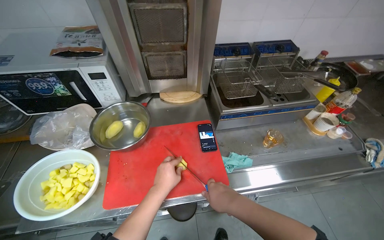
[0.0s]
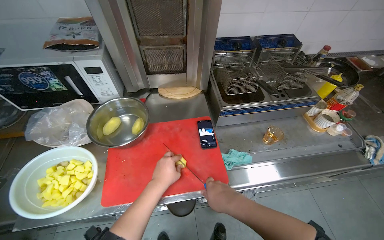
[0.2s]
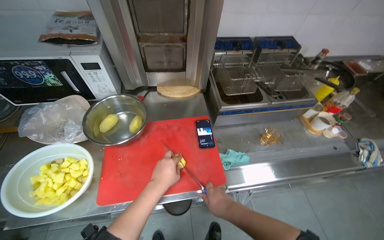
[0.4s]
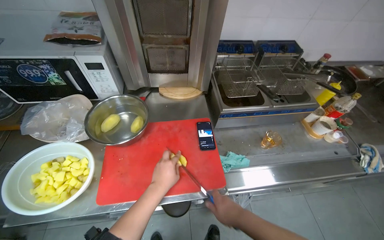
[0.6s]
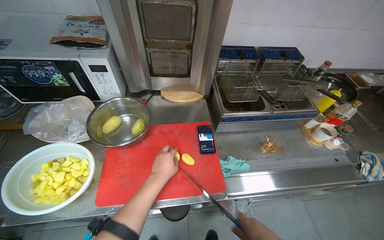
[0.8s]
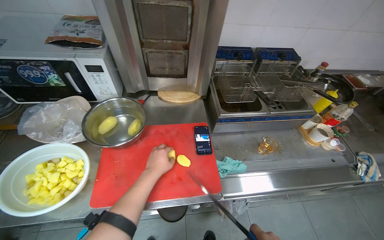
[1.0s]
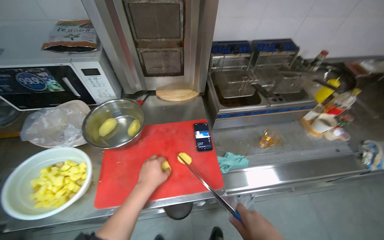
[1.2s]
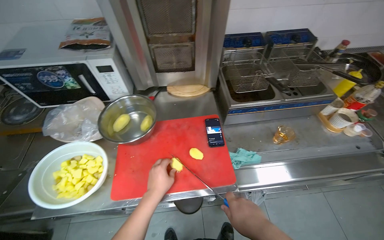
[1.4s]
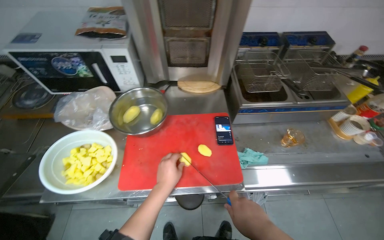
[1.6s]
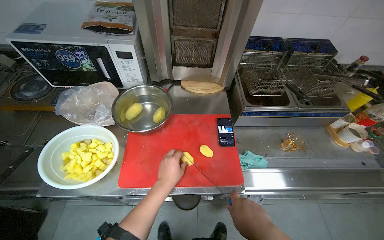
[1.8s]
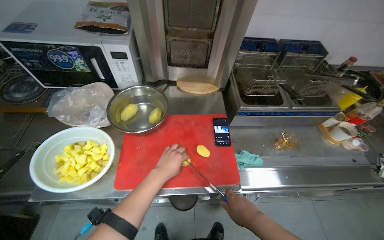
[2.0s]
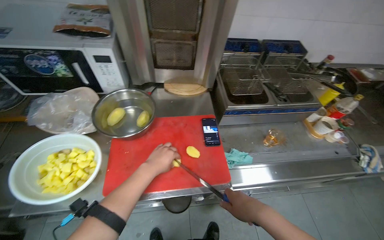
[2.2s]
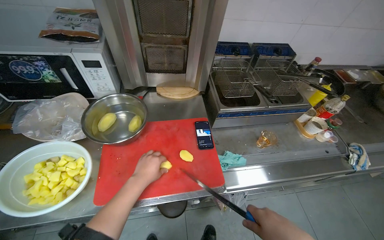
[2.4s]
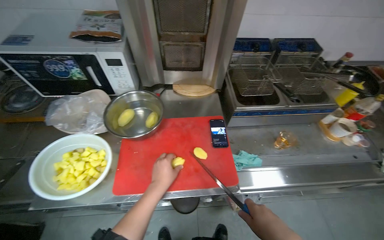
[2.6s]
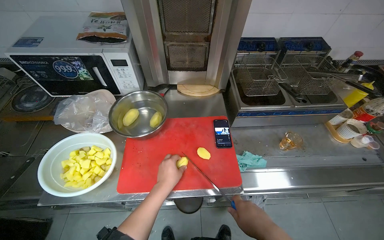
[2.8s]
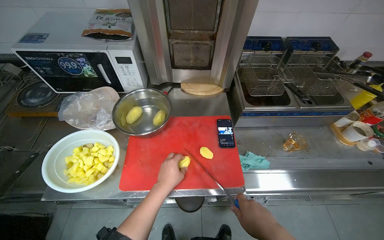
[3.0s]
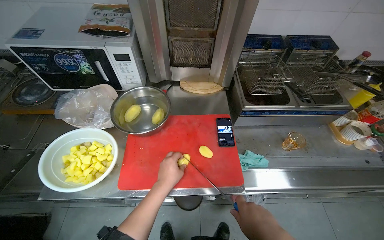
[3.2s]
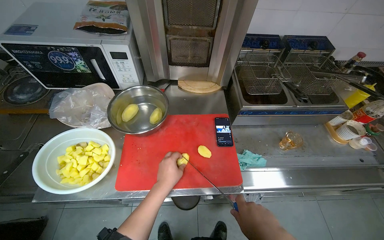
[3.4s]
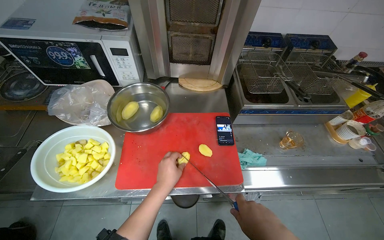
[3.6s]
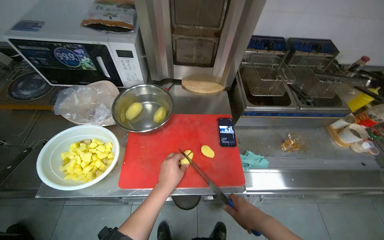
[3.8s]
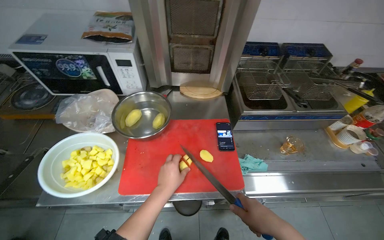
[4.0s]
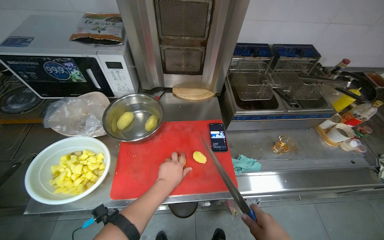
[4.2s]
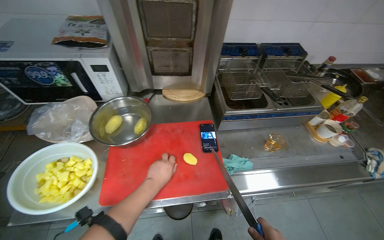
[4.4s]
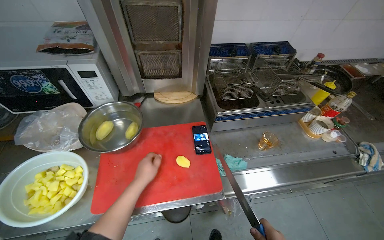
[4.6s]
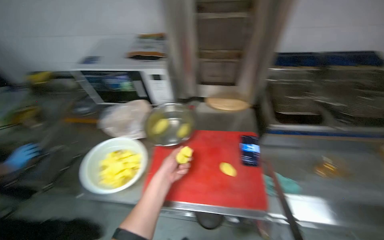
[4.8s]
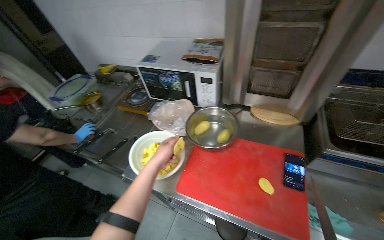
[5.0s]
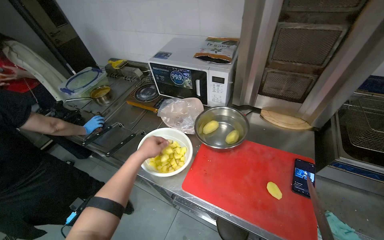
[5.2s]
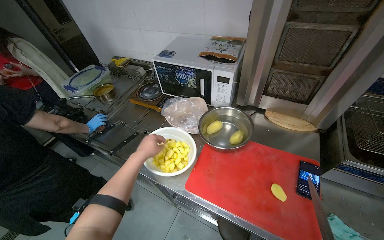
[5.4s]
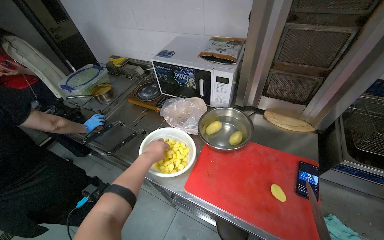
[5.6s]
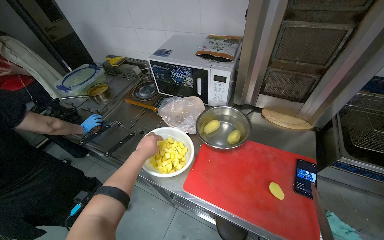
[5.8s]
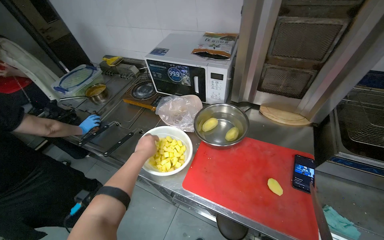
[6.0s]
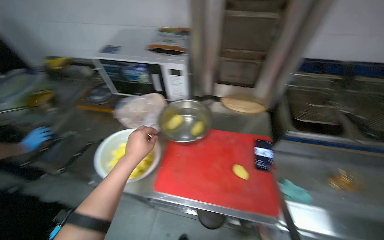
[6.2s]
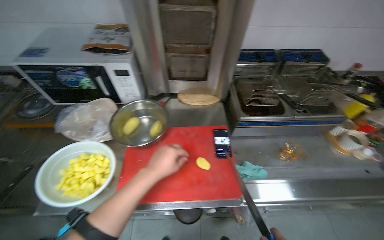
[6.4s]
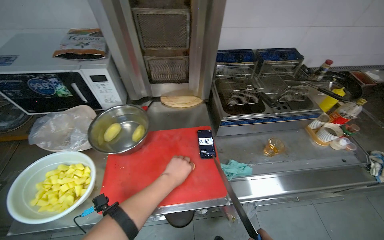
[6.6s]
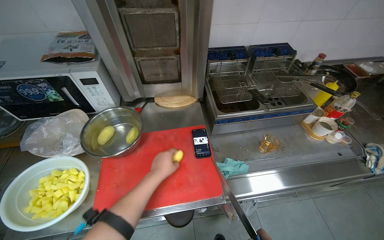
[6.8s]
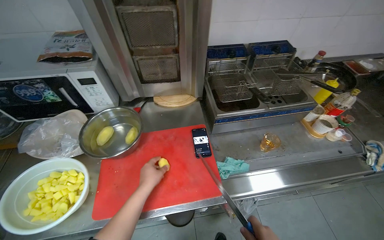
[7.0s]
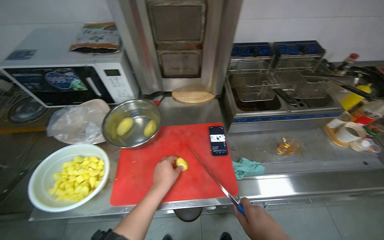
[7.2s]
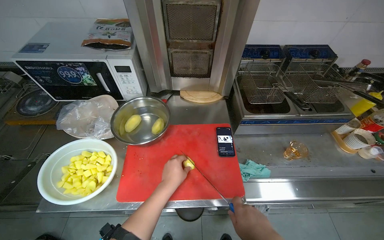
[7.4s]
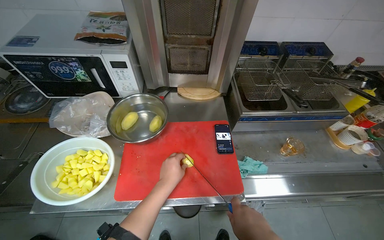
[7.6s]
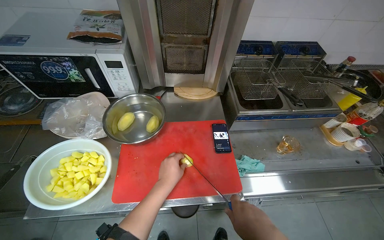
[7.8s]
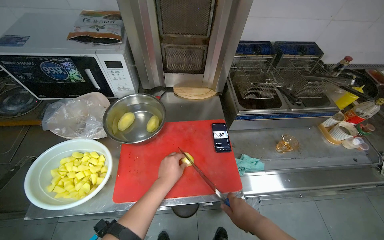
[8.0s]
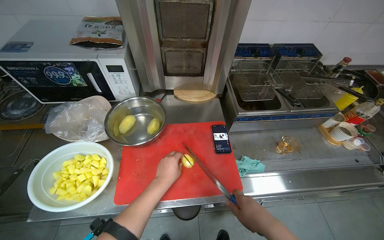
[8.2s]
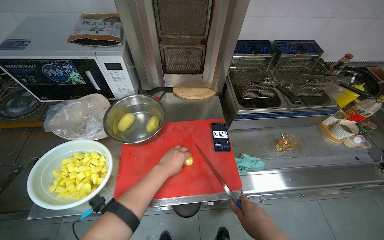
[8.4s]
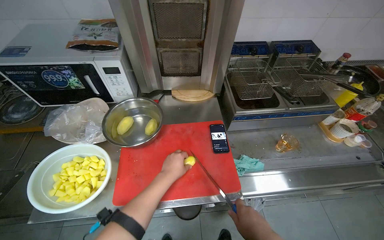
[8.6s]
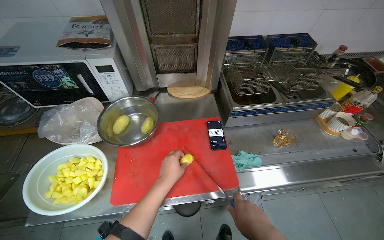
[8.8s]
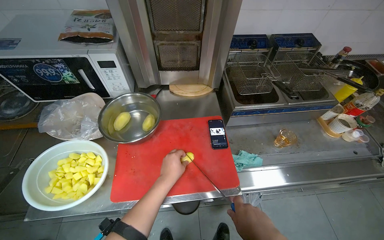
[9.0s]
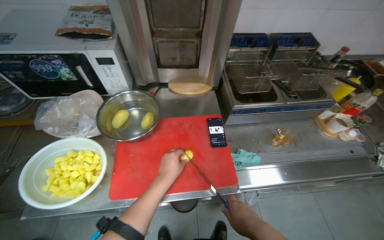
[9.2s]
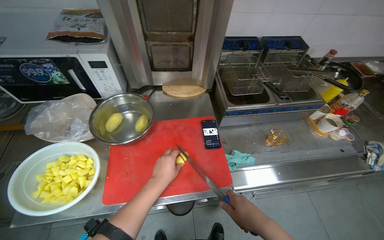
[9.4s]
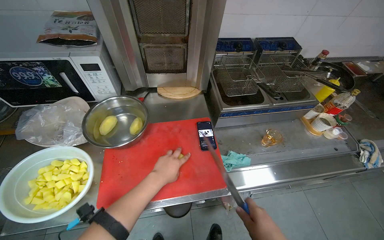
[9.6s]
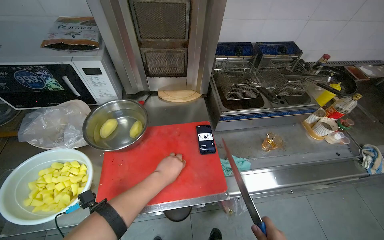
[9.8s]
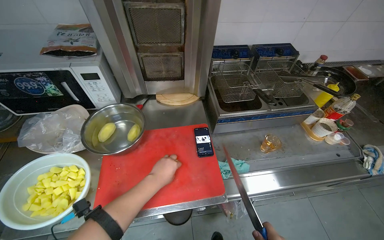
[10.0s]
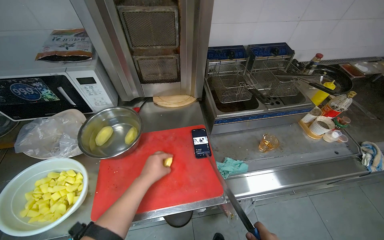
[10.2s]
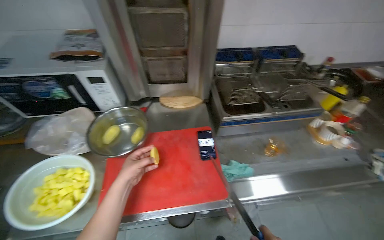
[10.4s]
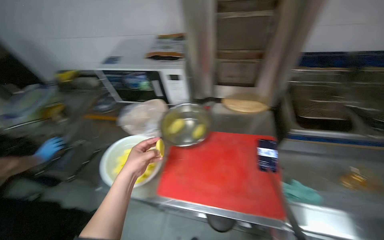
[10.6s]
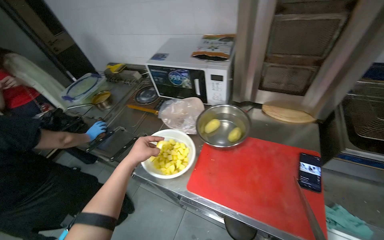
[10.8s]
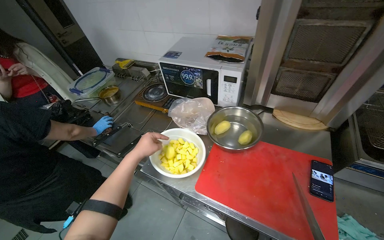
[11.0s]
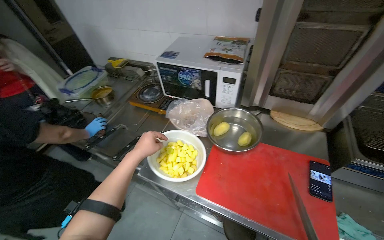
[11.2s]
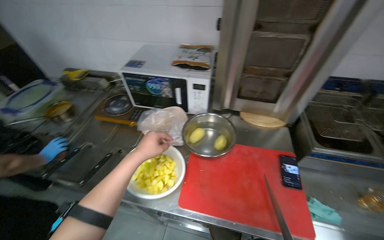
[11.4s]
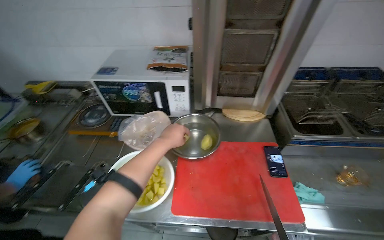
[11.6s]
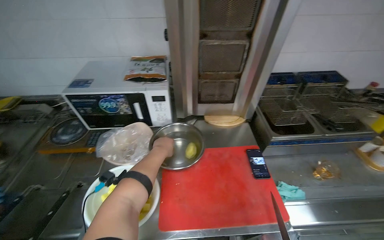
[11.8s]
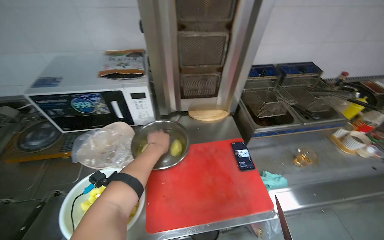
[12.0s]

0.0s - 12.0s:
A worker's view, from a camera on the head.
Job: preparing food.
The whole recording: Slicing potatoes for preparation. The worker picks up potatoes from a bowl and slices them into pieces on a red cutting board.
4.4s - 6.0s: The head turns to the left by approximately 30 degrees.
6.0s - 7.6s: The head rotates roughly 30 degrees to the right.

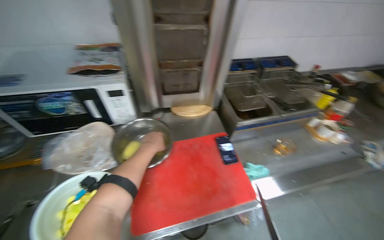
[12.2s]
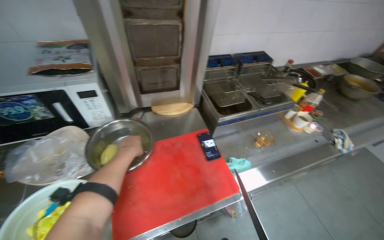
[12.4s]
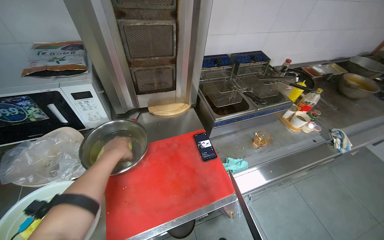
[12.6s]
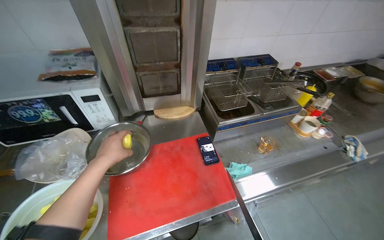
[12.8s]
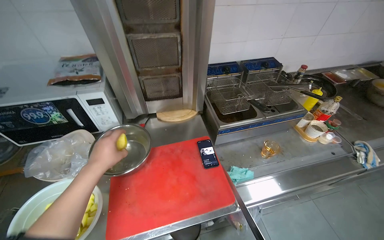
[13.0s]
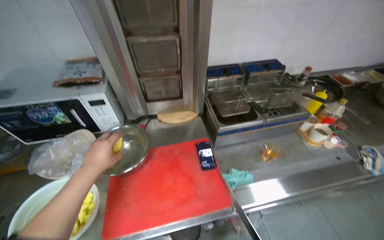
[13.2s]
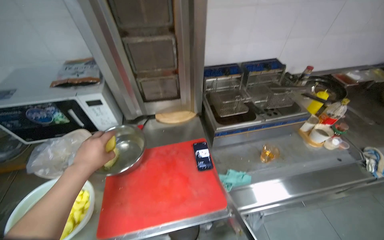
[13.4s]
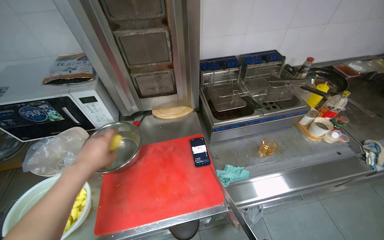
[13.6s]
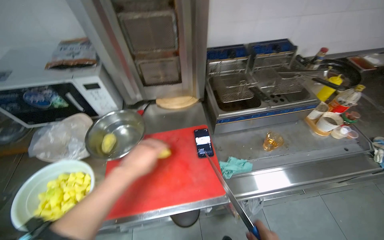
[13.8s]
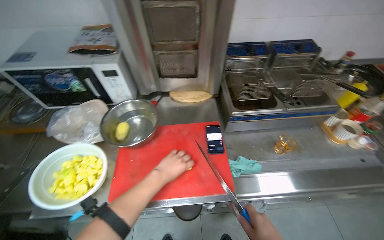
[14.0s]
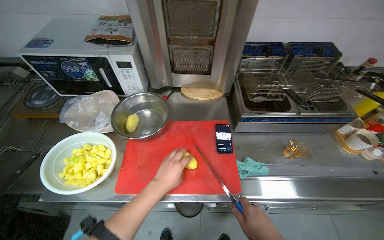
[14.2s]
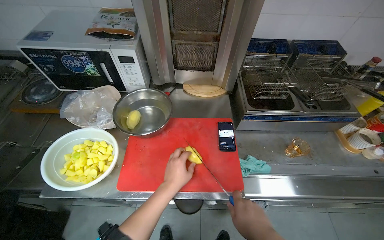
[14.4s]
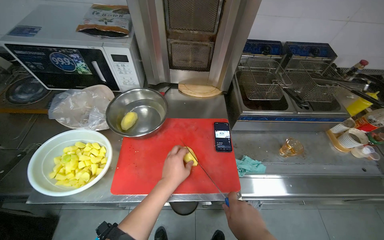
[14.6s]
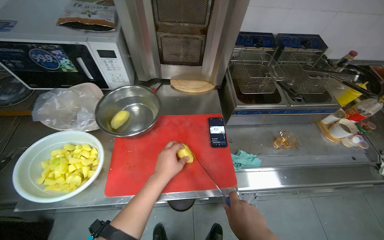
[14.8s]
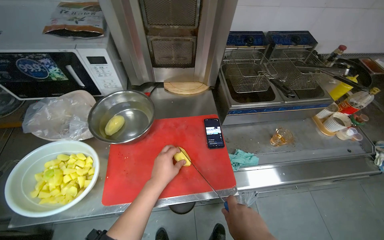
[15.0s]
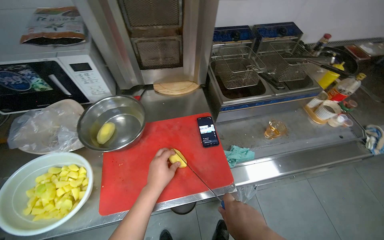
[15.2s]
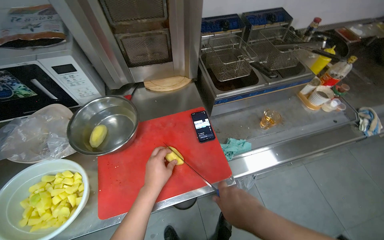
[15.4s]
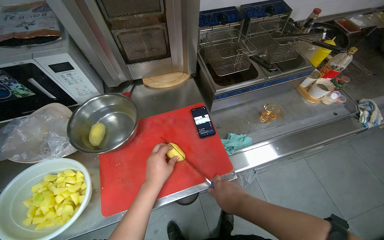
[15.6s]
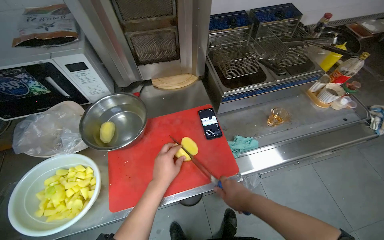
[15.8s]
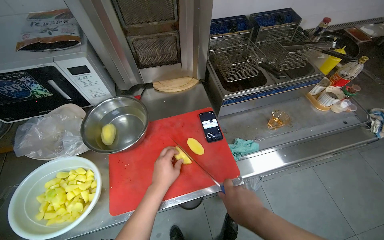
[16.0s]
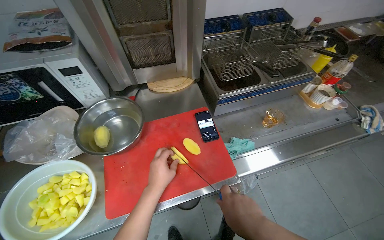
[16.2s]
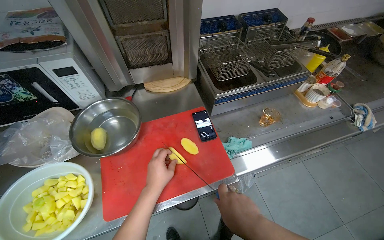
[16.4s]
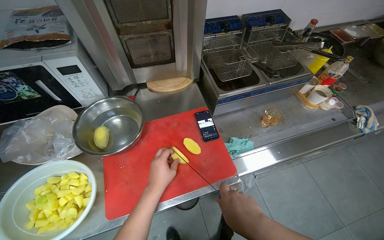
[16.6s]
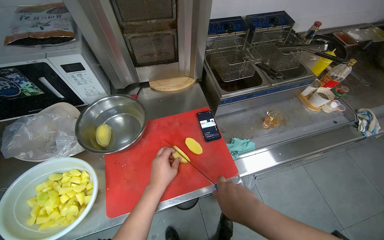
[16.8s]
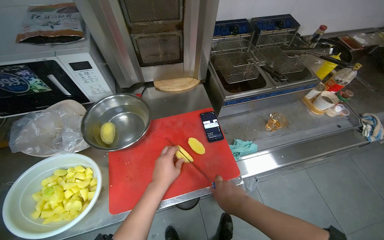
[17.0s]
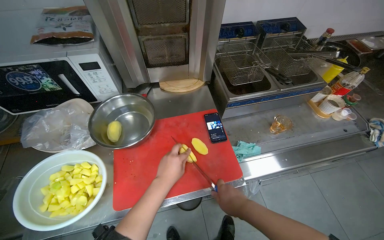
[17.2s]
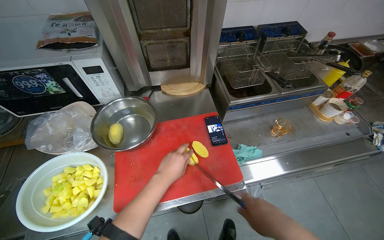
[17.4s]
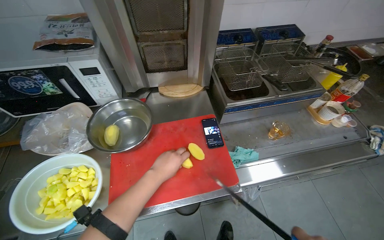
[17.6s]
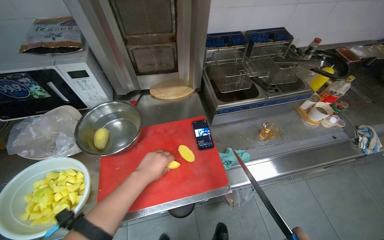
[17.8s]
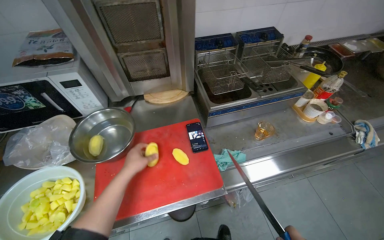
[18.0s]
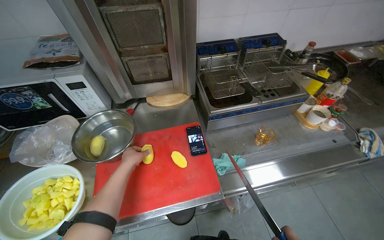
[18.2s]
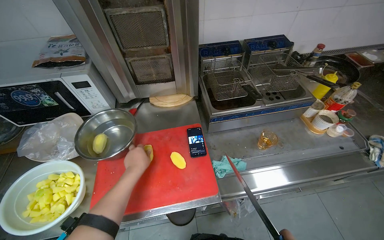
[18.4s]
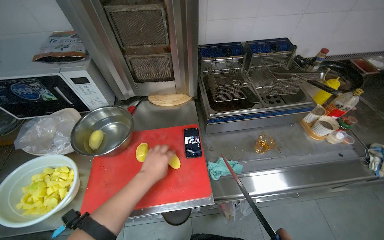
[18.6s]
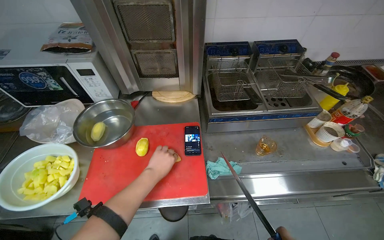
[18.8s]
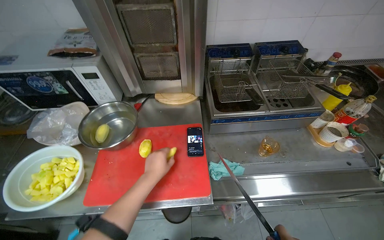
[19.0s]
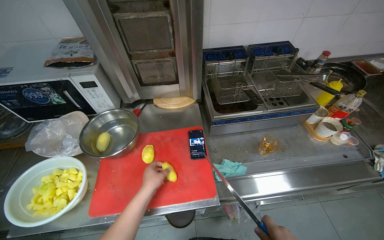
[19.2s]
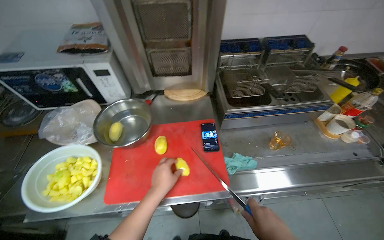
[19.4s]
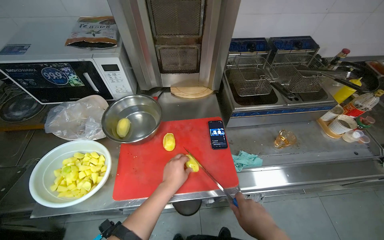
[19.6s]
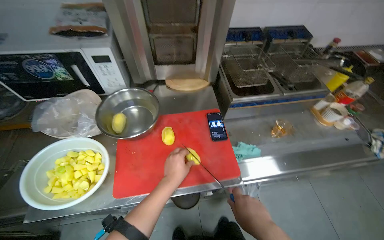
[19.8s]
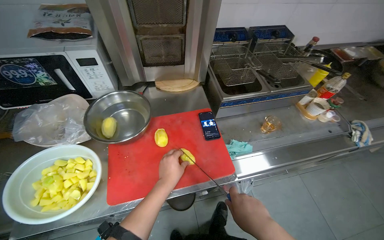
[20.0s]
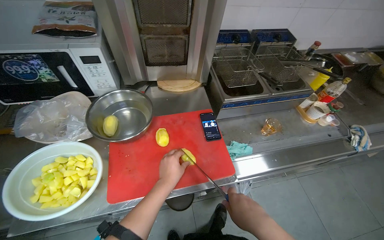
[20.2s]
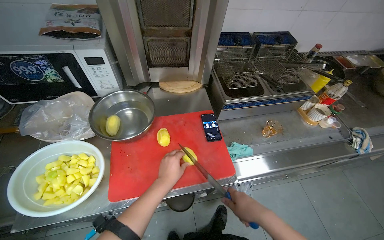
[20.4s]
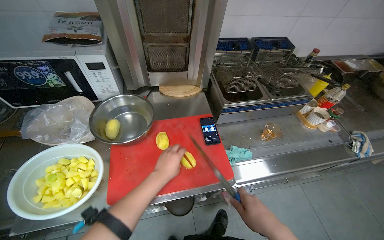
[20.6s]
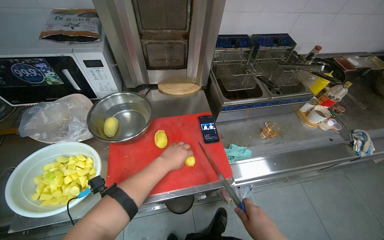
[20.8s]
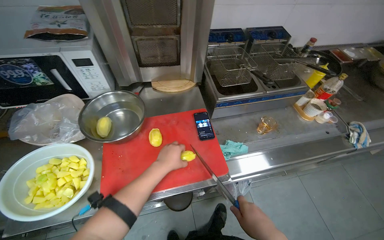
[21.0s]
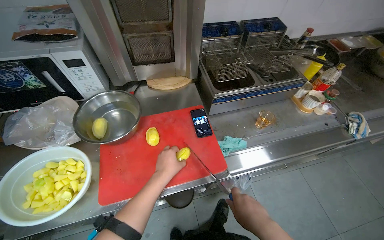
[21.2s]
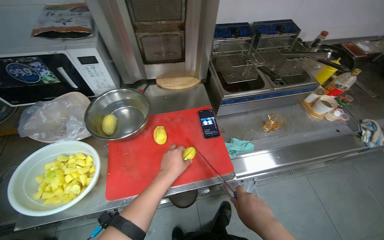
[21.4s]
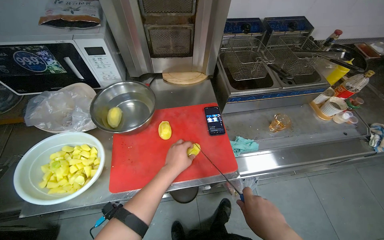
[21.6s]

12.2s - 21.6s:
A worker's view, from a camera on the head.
Job: preparing food.
The whole recording: Slicing potatoes for preparation. The worker picks up potatoes from a bowl and slices them into pieces on a red cutting board.
12.2s - 13.8s: The left hand goes approximately 10 cm nearer to the camera.
15.4s - 17.0s: The hands stay close to where they were, moving slightly.
